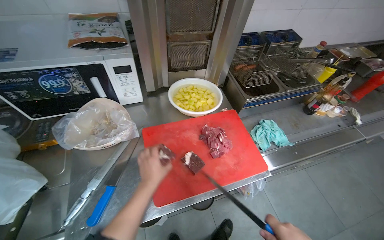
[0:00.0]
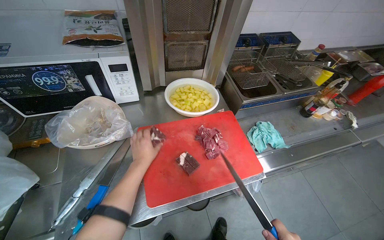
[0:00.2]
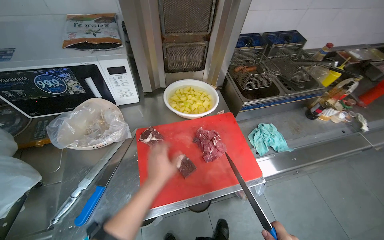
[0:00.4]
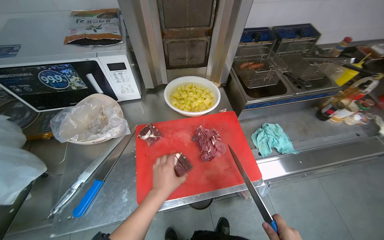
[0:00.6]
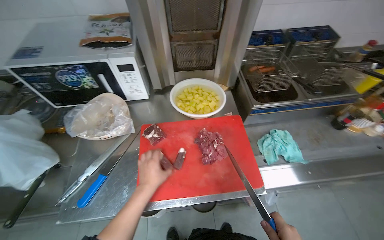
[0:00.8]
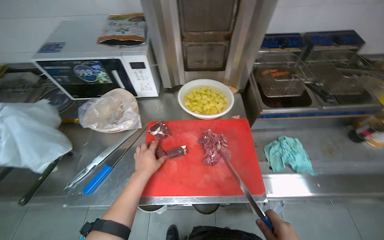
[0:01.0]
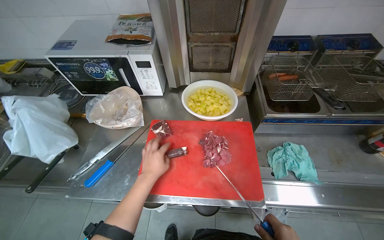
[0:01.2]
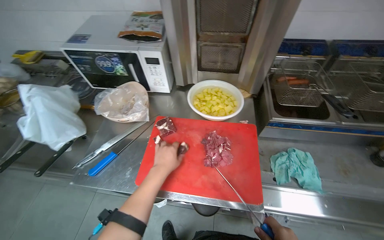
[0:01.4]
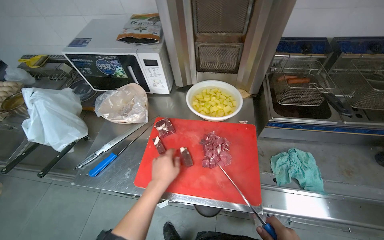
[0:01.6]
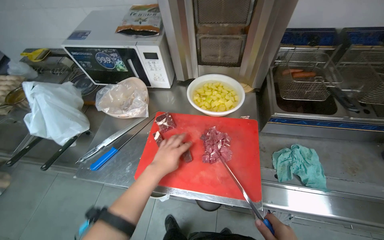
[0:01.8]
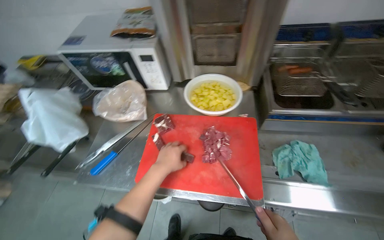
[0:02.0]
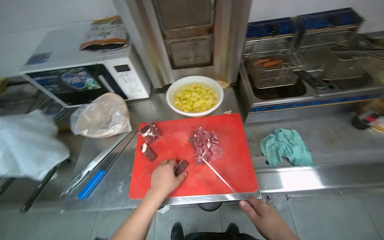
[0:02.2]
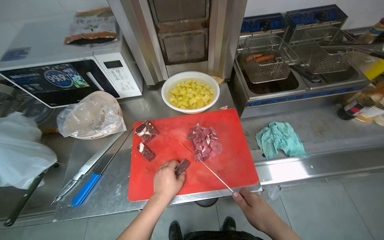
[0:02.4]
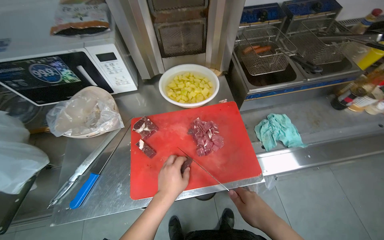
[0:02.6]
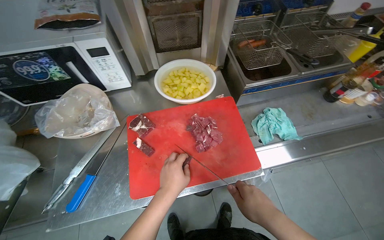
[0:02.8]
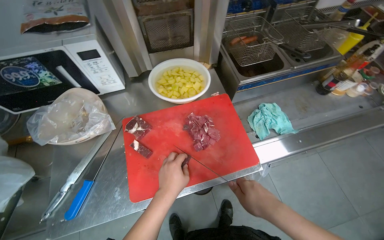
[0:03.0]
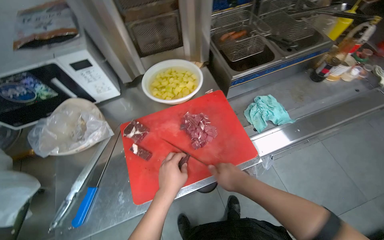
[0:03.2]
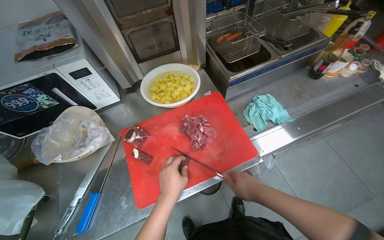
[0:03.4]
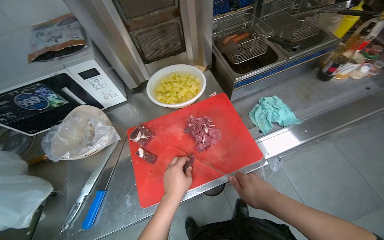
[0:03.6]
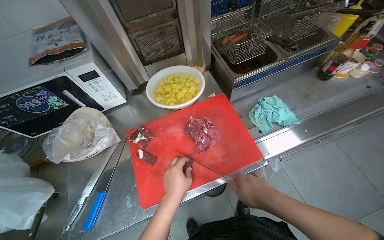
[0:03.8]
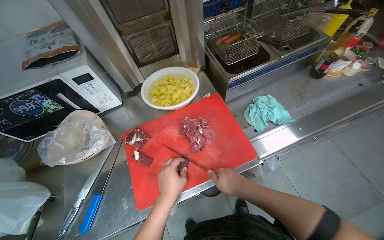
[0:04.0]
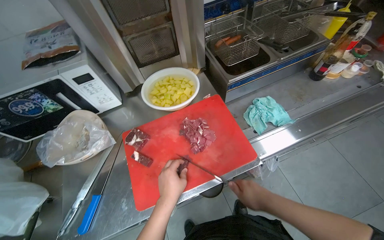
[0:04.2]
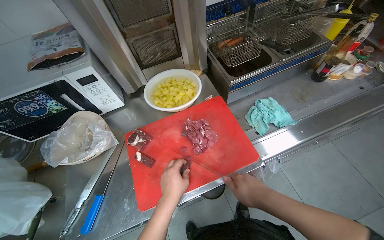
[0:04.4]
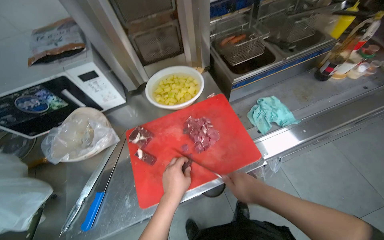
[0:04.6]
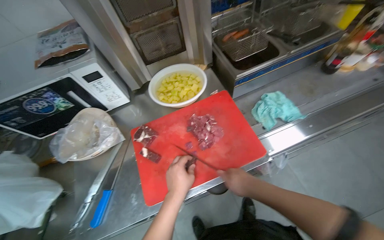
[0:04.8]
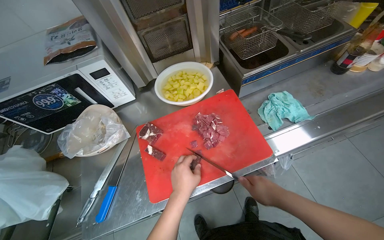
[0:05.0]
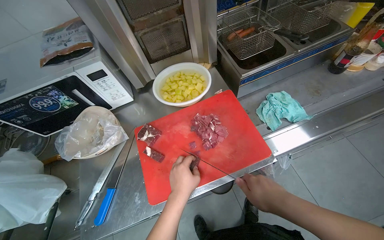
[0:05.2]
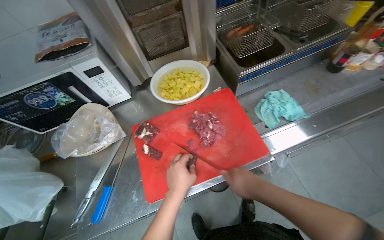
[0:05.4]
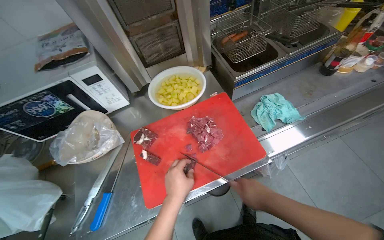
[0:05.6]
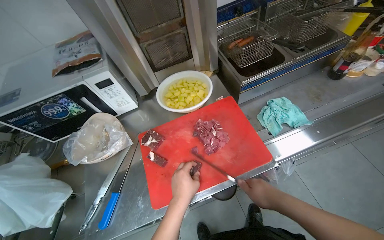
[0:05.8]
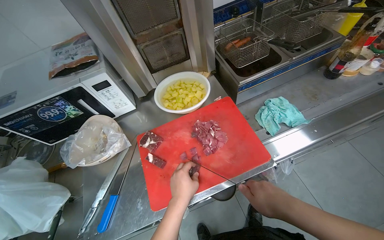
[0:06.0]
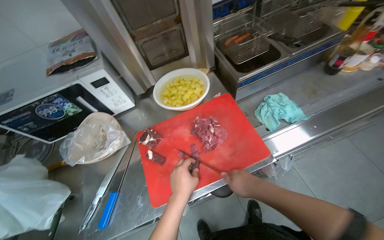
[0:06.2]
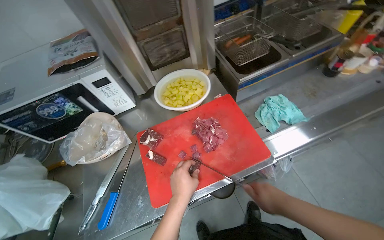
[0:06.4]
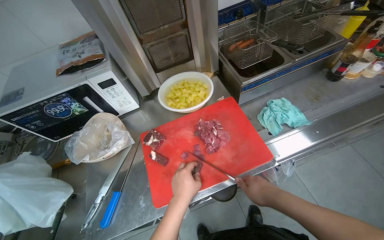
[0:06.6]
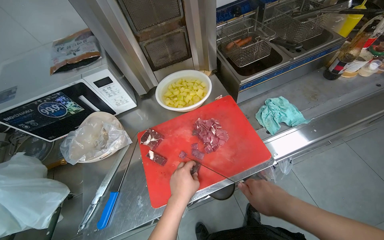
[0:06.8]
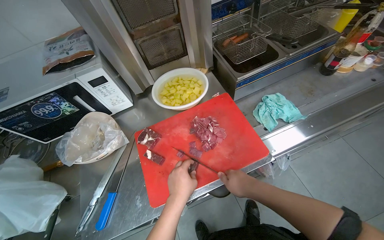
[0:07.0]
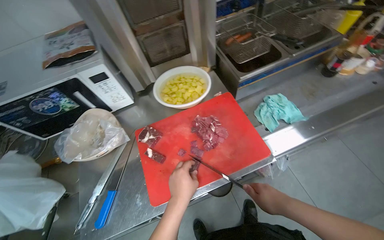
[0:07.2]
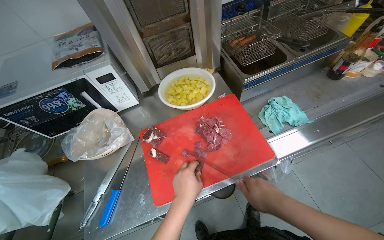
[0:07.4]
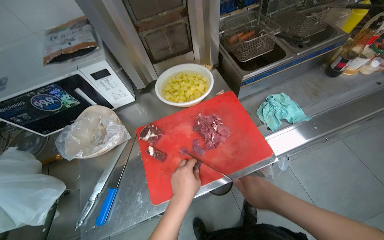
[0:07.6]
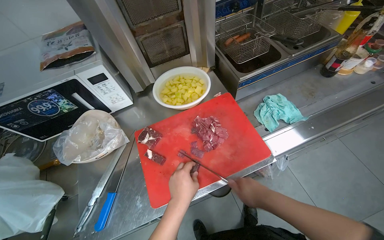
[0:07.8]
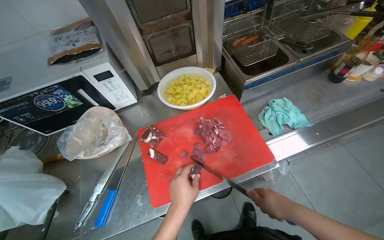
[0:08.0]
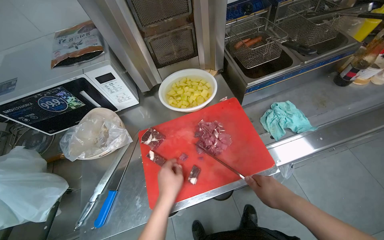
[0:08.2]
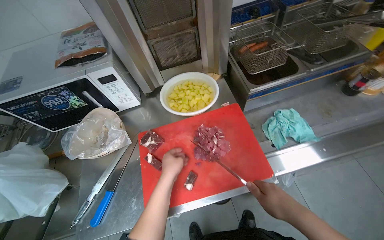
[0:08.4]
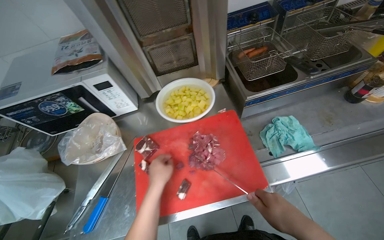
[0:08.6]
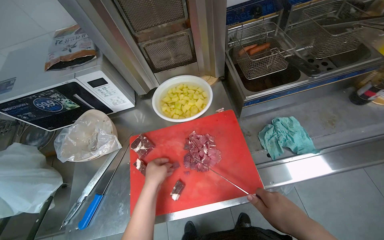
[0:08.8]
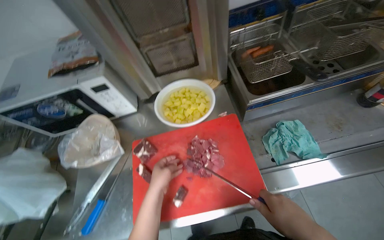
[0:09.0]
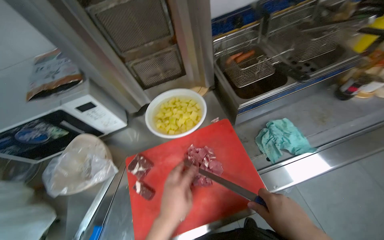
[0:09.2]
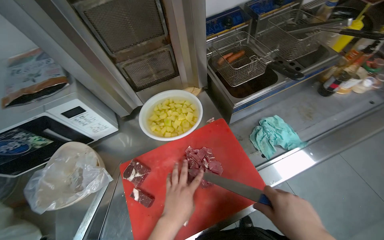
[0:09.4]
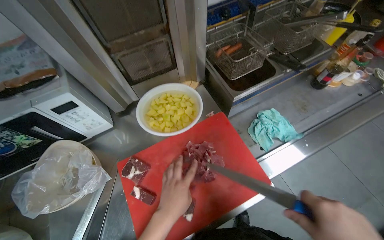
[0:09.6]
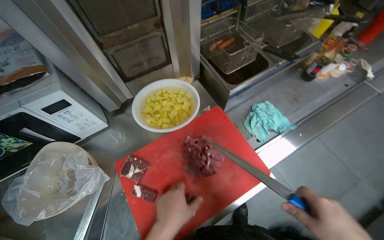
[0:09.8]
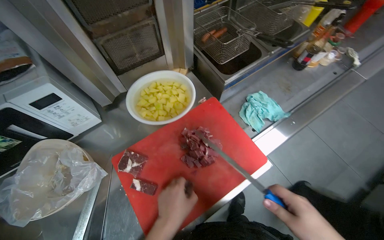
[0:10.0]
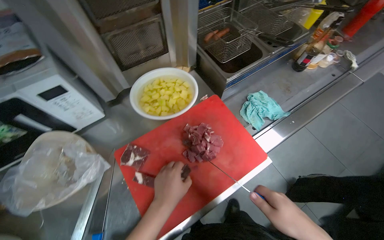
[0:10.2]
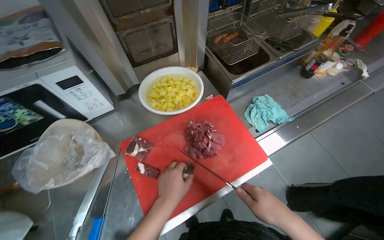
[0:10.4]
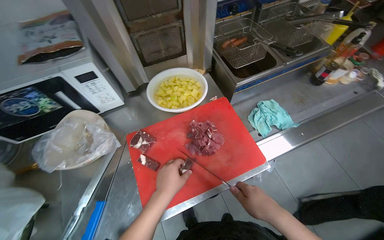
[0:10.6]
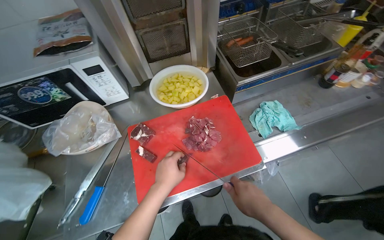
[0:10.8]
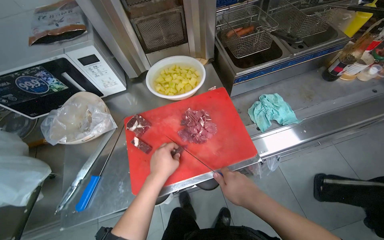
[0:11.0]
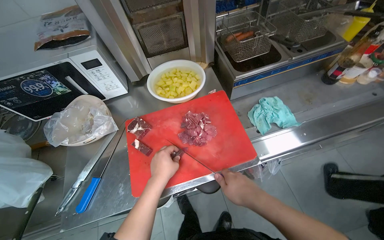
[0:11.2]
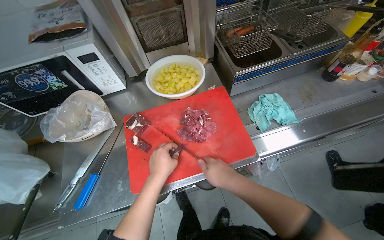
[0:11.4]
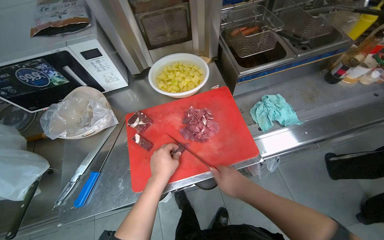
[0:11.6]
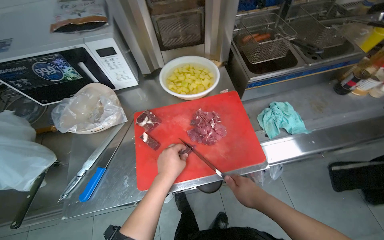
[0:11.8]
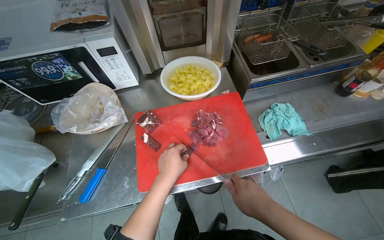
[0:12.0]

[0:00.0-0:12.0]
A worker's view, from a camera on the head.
Job: preparing food.
The whole recording: Cutting meat on chopping board. The worker continues cutting pieces of meat on a red chopping board with a knife.
0:00.0 to 0:01.6: The wearer looks some 30 degrees further to the left.
0:01.6 to 0:03.0: The head turns to the right by some 25 degrees.
0:03.0 to 0:07.6: The hands are busy where they are.
0:09.0 to 0:10.4: The wearer's head swings approximately 20 degrees to the right.

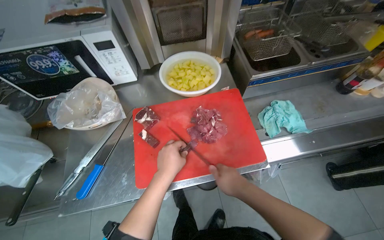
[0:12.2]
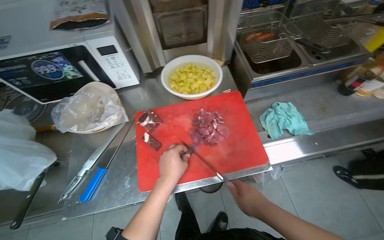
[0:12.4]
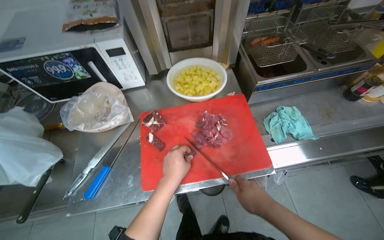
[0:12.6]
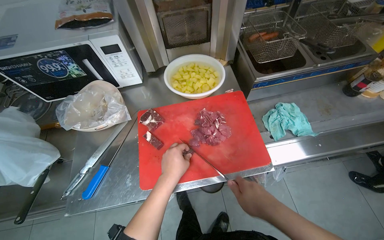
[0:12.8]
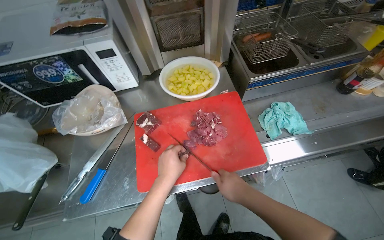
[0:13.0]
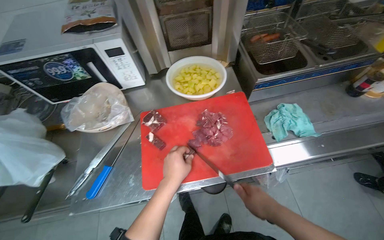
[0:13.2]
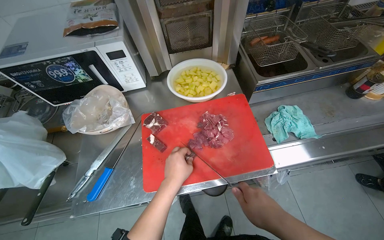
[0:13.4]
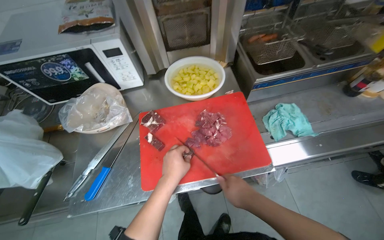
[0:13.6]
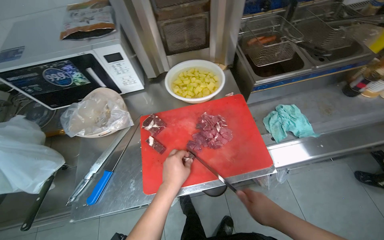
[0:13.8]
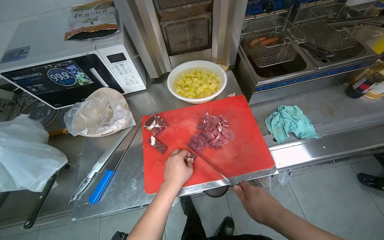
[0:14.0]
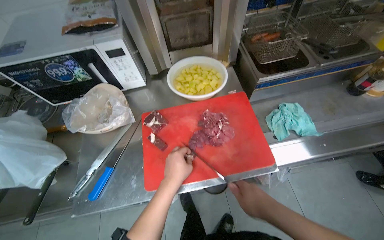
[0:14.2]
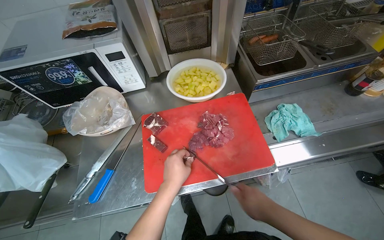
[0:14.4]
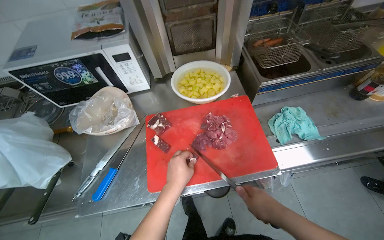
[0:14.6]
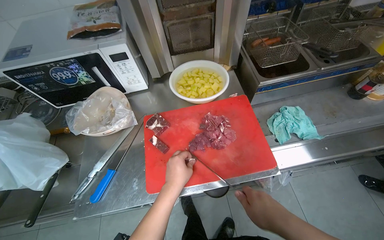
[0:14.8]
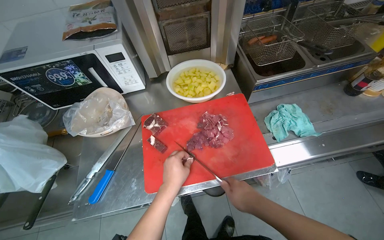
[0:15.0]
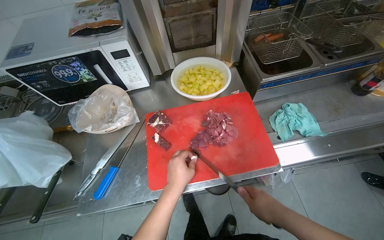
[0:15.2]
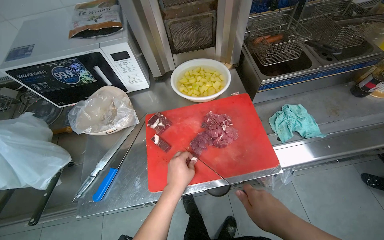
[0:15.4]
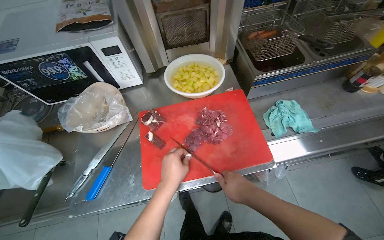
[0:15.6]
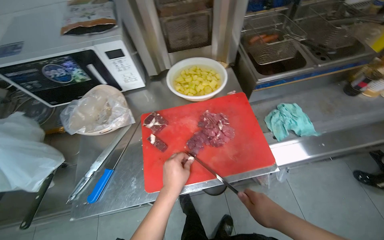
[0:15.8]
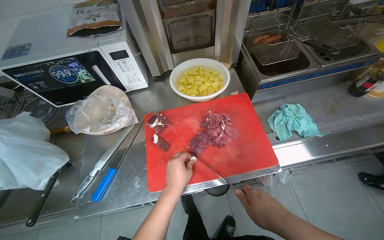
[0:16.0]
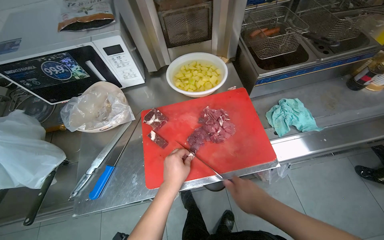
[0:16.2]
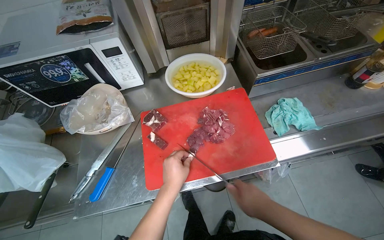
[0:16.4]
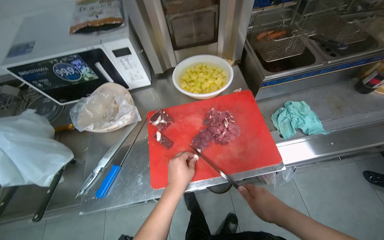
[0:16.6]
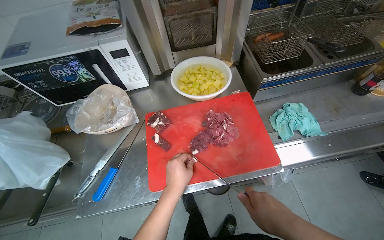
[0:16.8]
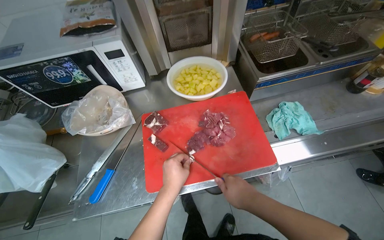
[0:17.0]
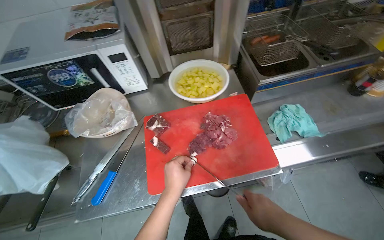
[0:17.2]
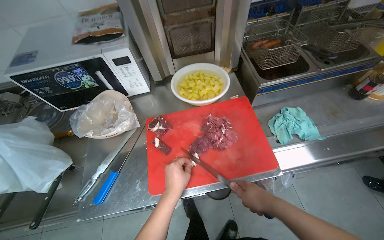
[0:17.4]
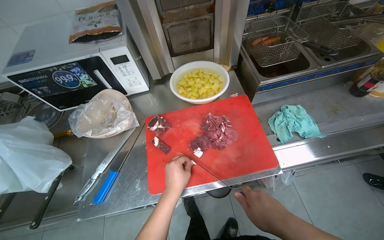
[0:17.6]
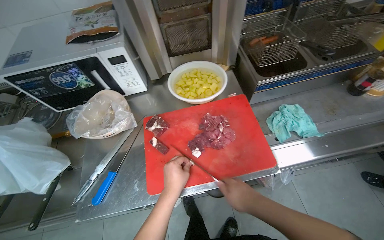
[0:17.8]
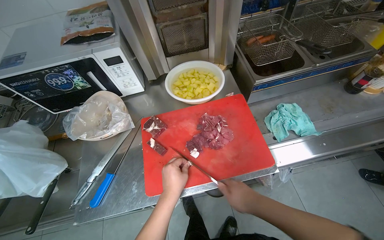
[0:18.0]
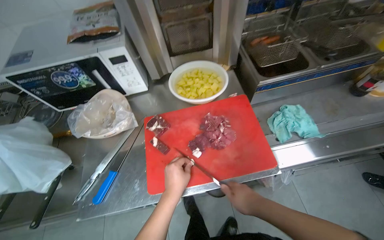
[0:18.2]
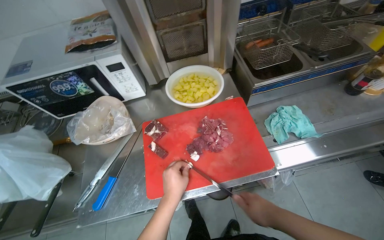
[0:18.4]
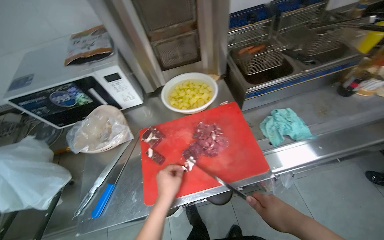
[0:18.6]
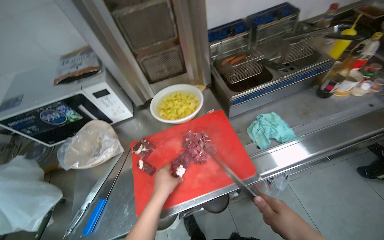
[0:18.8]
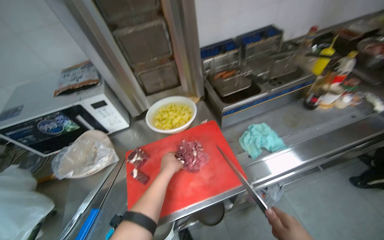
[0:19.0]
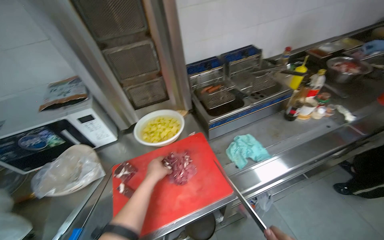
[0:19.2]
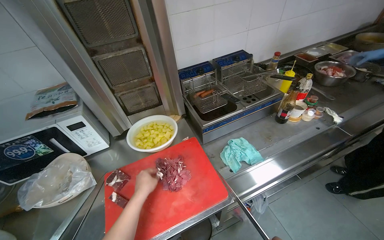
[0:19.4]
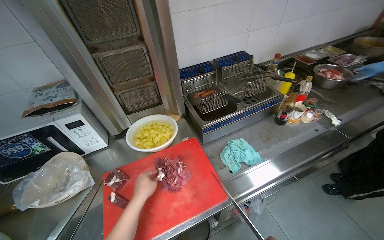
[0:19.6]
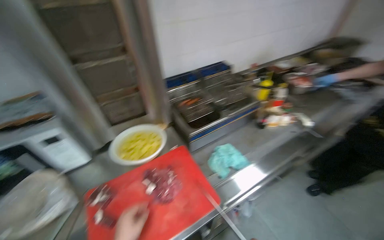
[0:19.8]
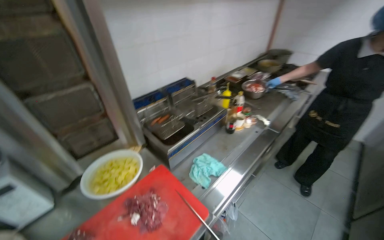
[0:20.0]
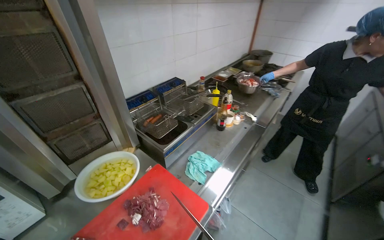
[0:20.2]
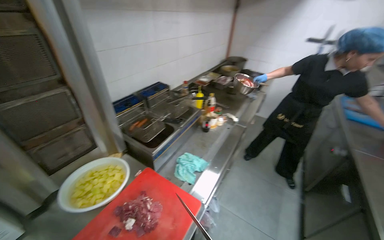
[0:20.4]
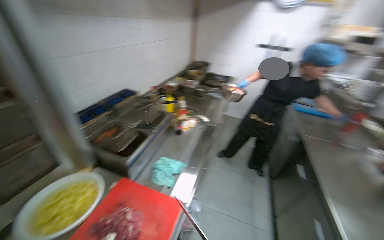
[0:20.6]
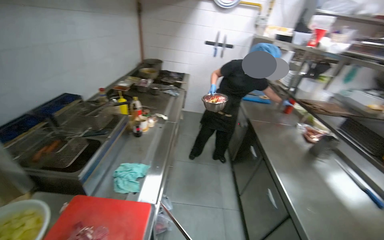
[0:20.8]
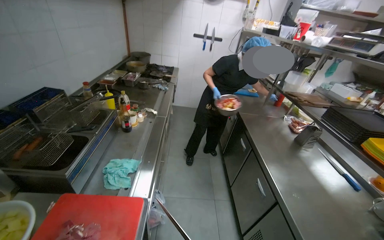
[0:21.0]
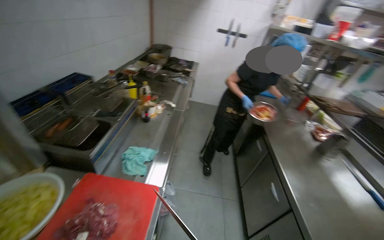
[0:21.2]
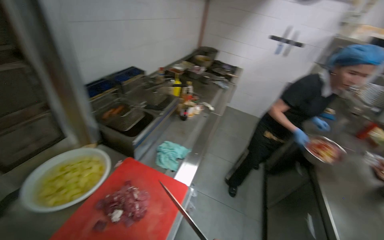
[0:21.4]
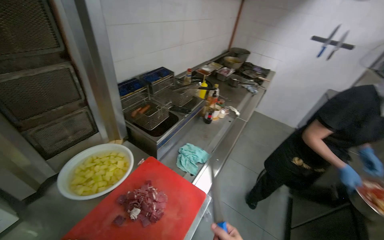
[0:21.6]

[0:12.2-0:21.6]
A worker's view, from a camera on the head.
Job: preparing food.
The whole recording: Cutting meat on chopping board. The worker continues cutting pieces of meat on a red chopping board with a knife.
0:12.2 to 0:18.4: The hands make small movements and keep their place.
0:18.4 to 0:20.0: The head turns to the right by about 35 degrees. The view tips upward by approximately 25 degrees.
0:20.0 to 0:21.6: The view swings approximately 15 degrees to the right.
